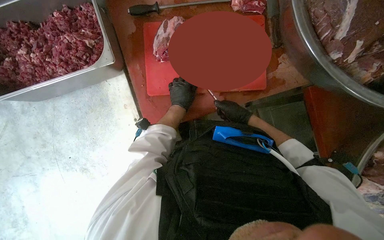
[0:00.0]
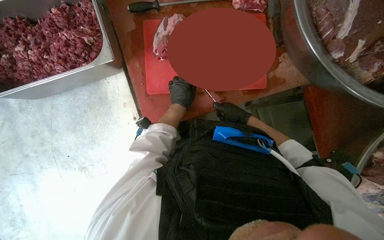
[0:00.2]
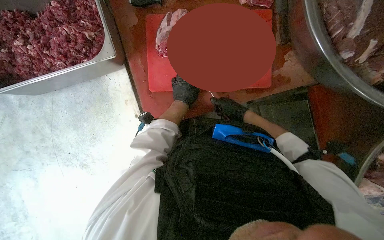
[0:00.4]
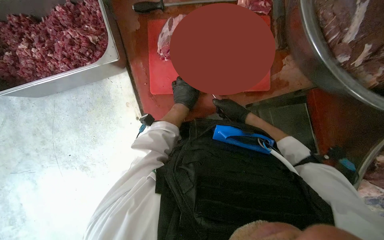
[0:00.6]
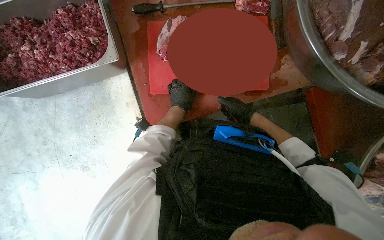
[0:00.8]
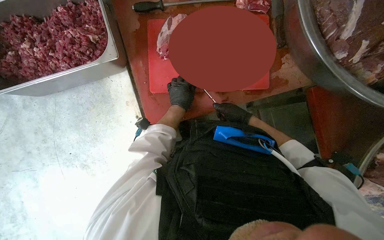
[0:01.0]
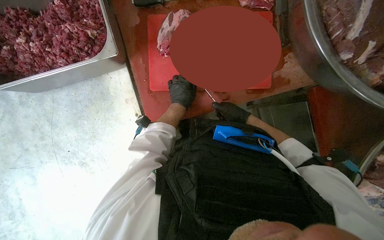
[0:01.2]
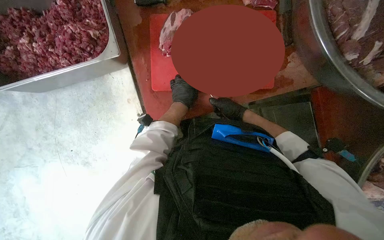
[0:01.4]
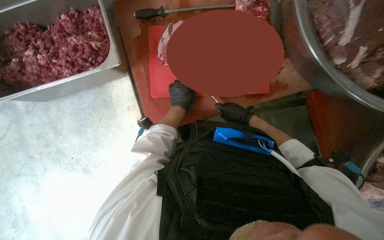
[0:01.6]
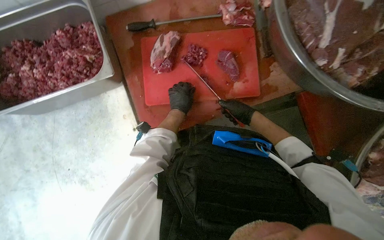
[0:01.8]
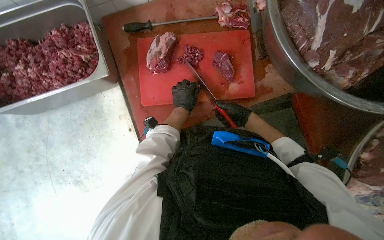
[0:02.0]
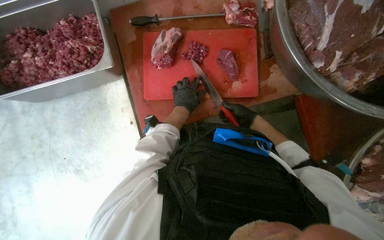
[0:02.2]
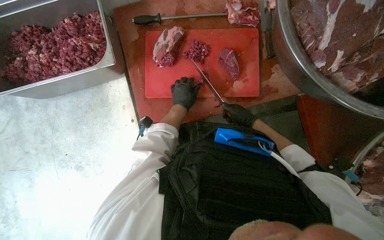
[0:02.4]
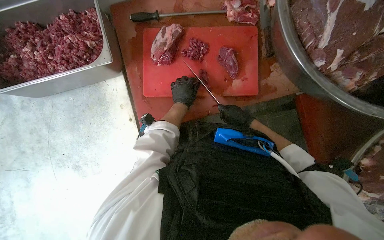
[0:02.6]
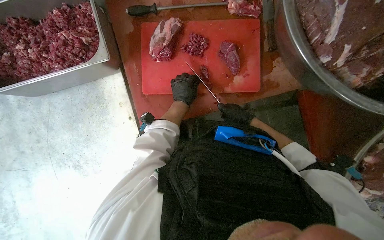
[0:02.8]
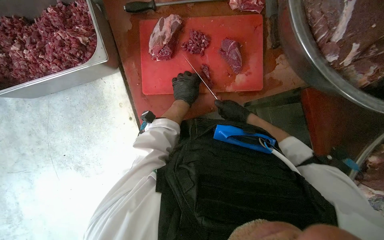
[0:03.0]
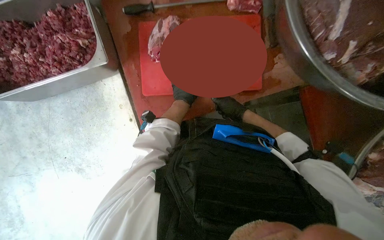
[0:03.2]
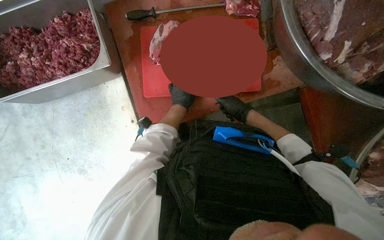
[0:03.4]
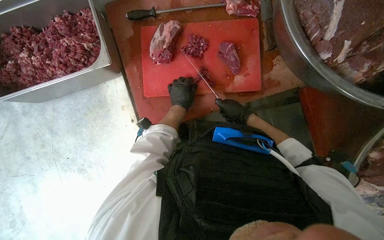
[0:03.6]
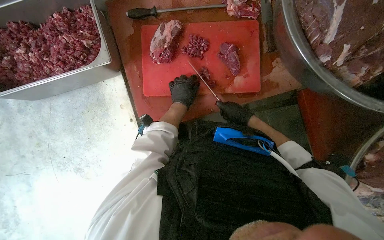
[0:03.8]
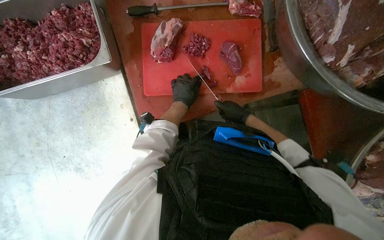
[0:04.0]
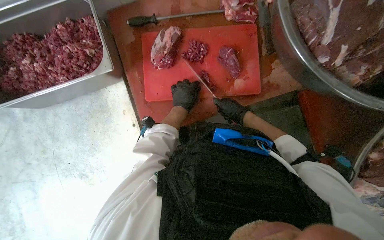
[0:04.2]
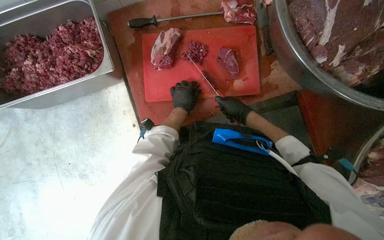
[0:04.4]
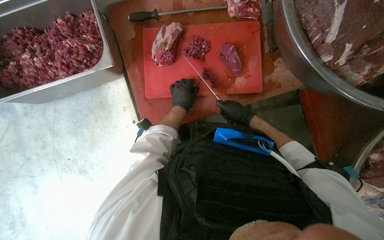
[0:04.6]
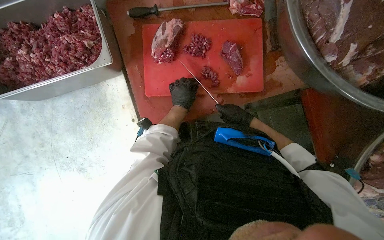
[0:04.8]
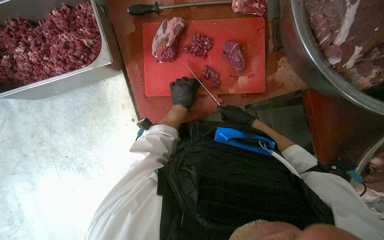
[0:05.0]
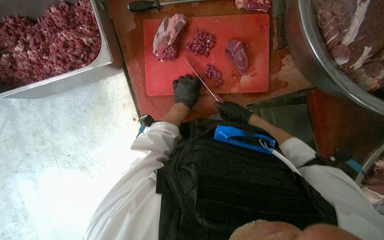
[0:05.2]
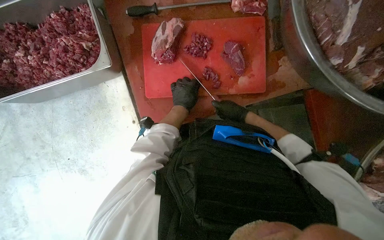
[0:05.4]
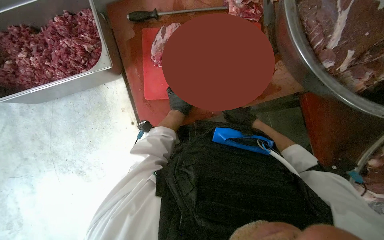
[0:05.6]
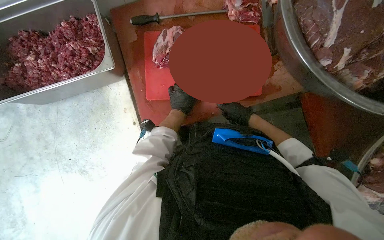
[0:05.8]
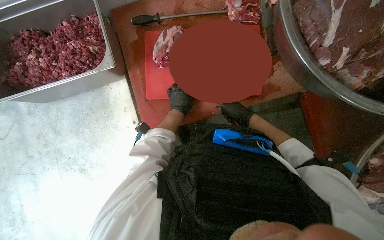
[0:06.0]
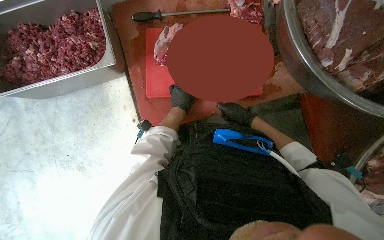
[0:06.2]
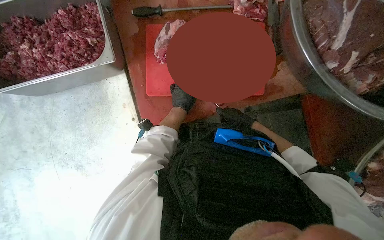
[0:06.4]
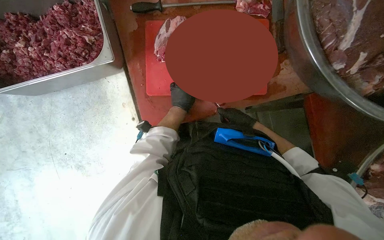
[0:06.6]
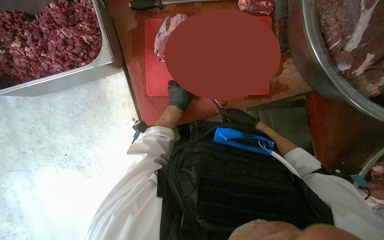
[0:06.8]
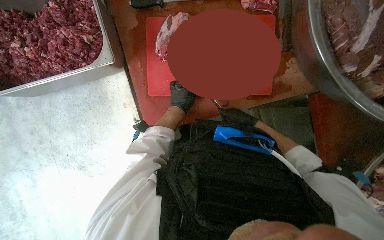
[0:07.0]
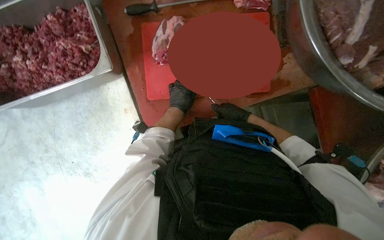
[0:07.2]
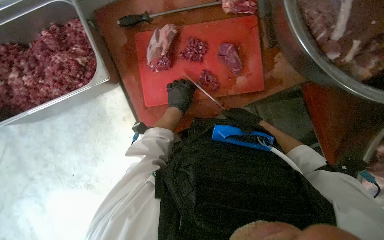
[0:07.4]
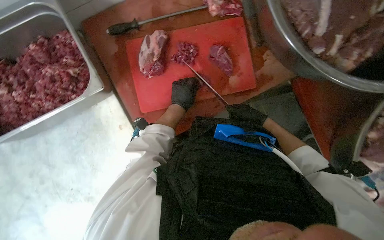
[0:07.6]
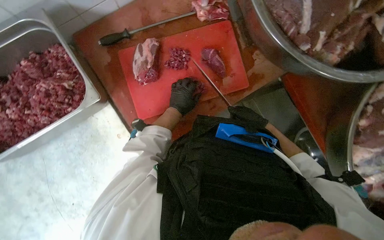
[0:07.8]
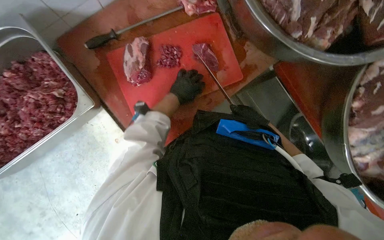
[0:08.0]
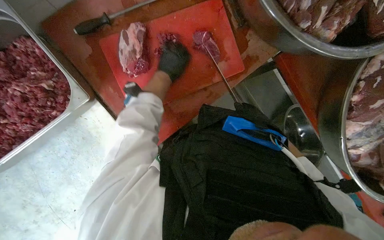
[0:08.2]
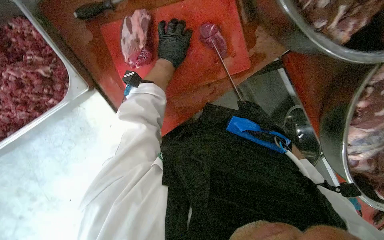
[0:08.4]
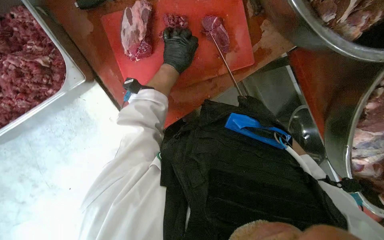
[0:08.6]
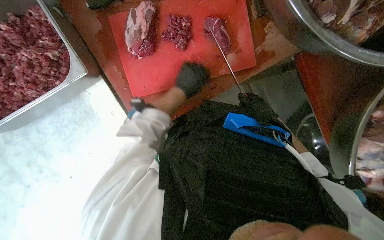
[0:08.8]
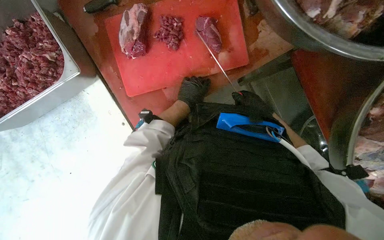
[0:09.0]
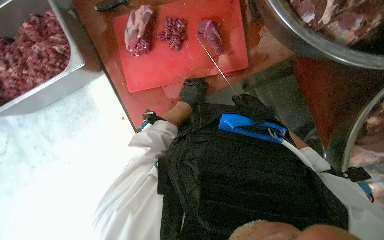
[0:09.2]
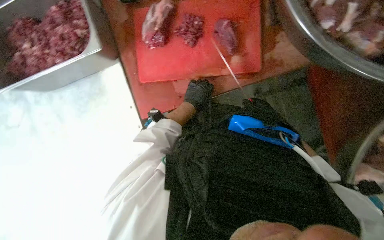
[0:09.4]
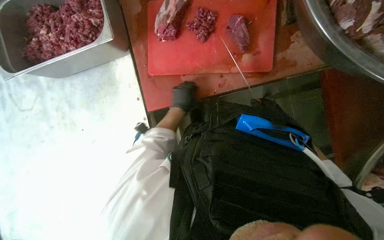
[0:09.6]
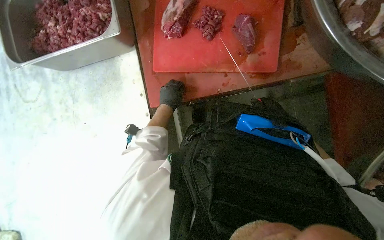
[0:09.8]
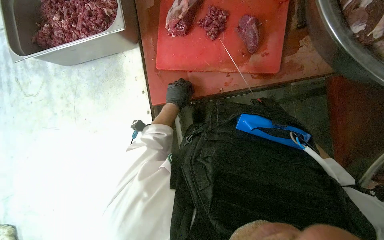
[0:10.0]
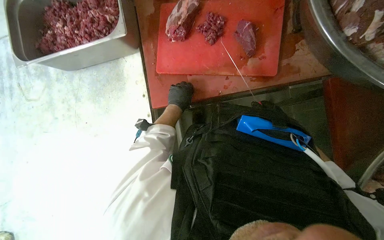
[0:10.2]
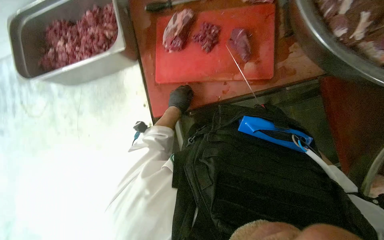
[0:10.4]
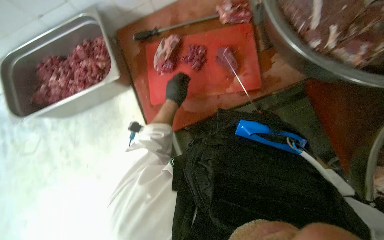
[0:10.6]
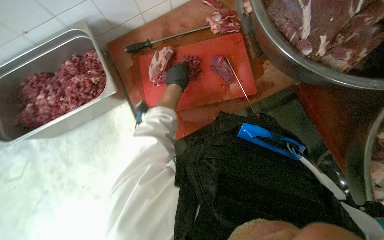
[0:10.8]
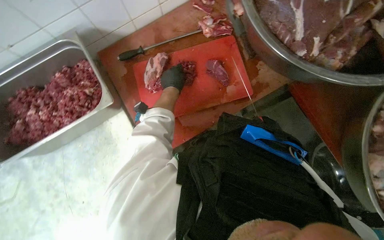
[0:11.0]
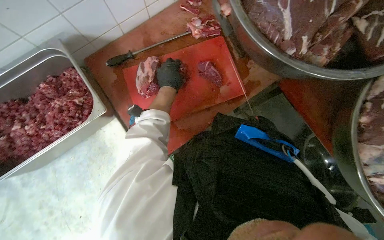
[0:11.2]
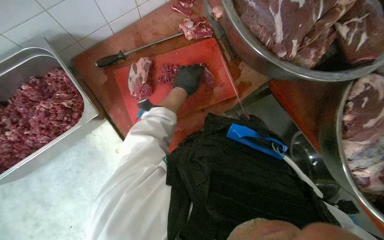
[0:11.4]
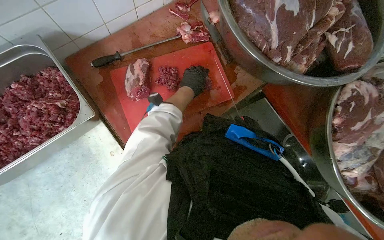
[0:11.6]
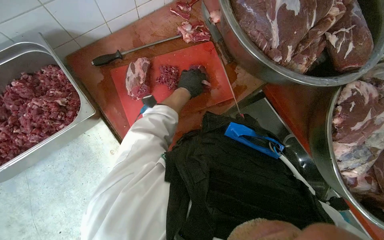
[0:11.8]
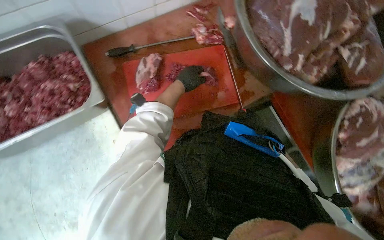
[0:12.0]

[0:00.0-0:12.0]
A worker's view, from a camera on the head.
Job: preparing food.
The whole recording: Cutting meat on a board. The worker cuts pieces of meat on a red chopping board with a knife.
0:00.0 to 0:07.6: The hands stay close to where they were, moving slightly.
0:07.6 to 0:09.0: The left hand moves approximately 15 cm up the picture and comes back.
0:10.4 to 0:12.0: The wearer looks approximately 25 degrees further to the right.

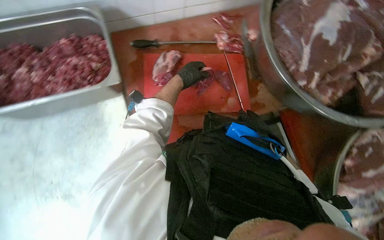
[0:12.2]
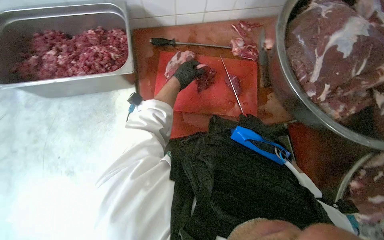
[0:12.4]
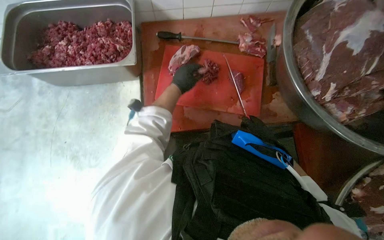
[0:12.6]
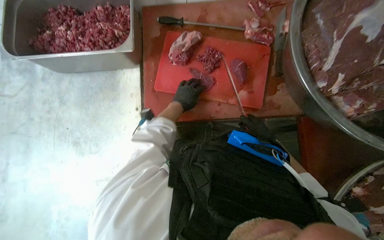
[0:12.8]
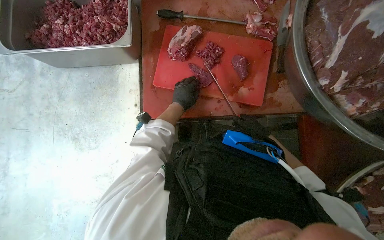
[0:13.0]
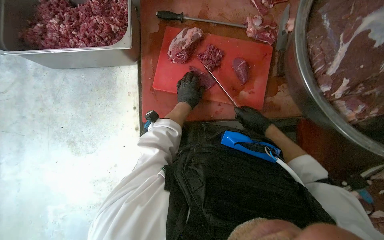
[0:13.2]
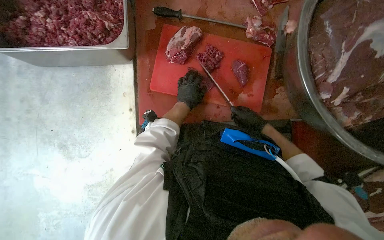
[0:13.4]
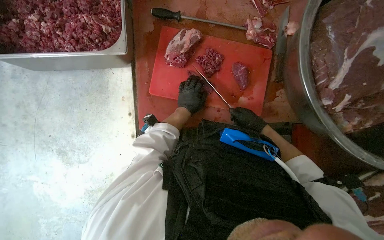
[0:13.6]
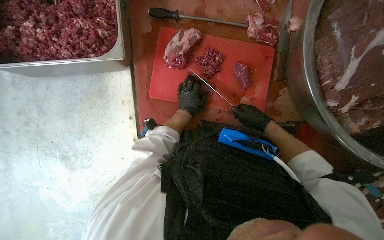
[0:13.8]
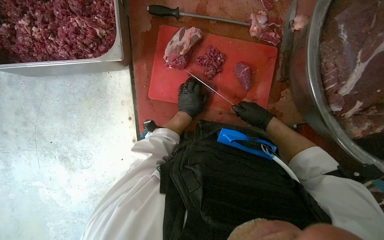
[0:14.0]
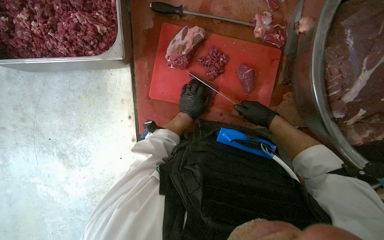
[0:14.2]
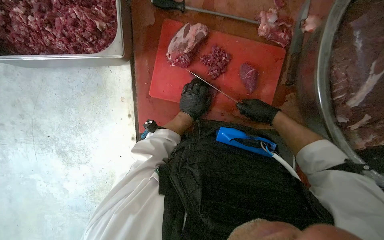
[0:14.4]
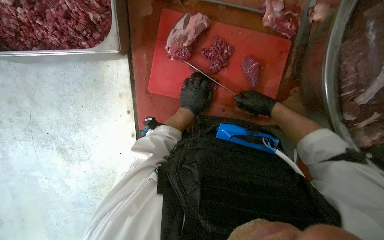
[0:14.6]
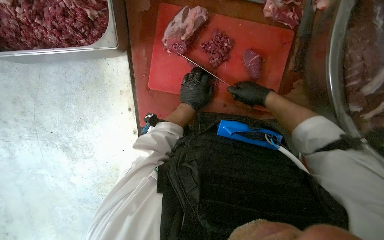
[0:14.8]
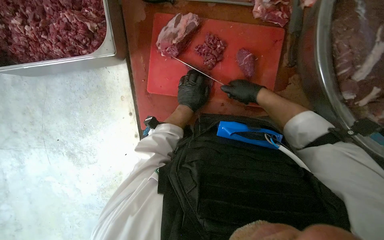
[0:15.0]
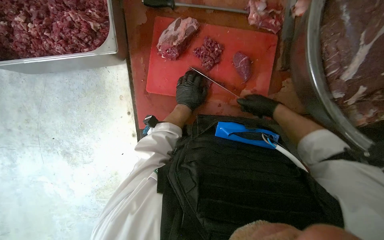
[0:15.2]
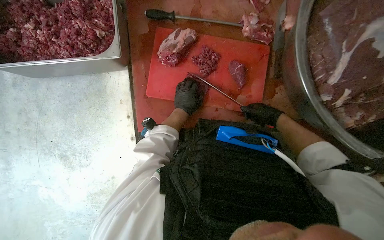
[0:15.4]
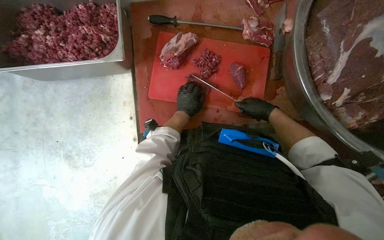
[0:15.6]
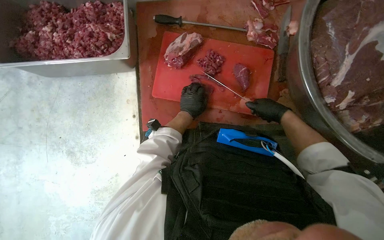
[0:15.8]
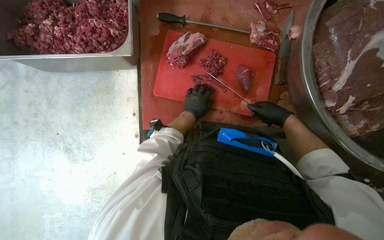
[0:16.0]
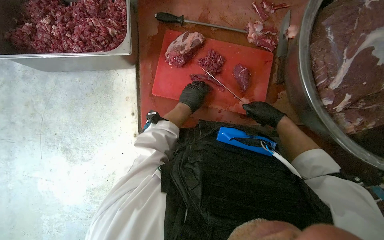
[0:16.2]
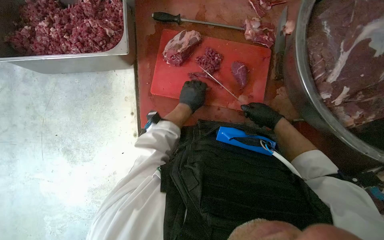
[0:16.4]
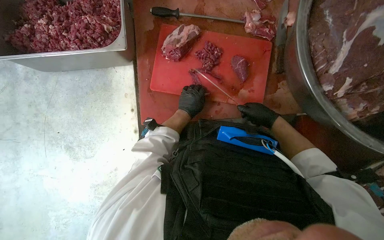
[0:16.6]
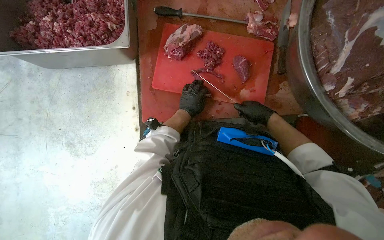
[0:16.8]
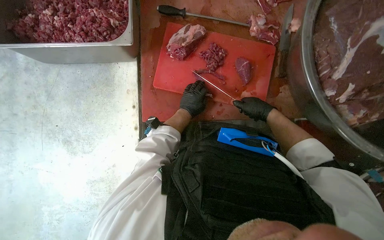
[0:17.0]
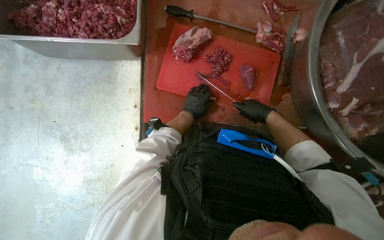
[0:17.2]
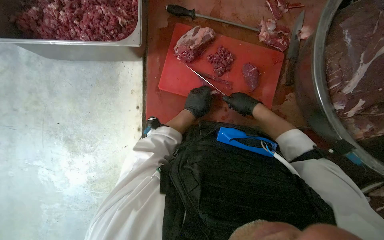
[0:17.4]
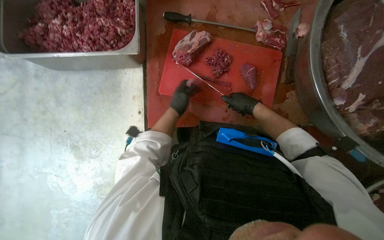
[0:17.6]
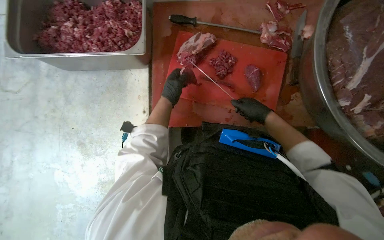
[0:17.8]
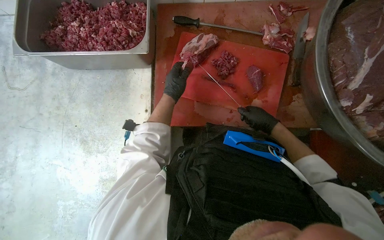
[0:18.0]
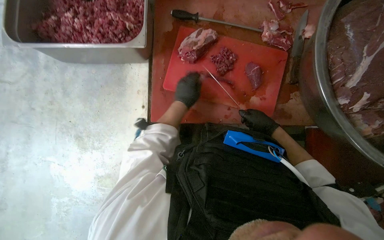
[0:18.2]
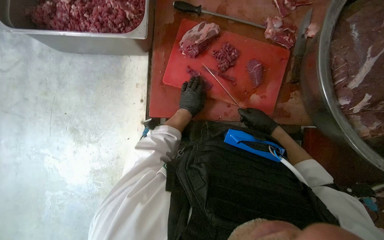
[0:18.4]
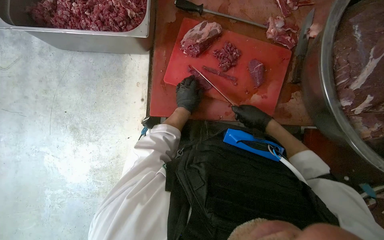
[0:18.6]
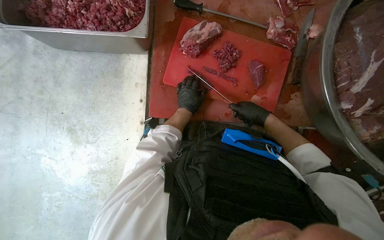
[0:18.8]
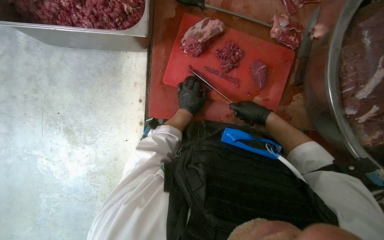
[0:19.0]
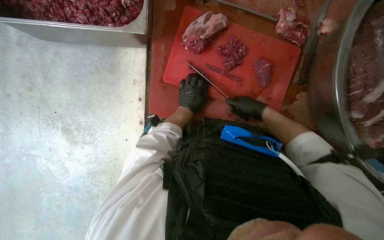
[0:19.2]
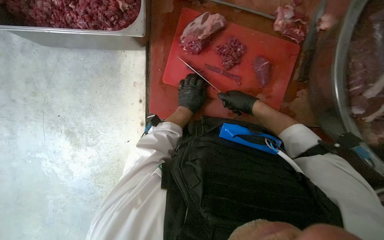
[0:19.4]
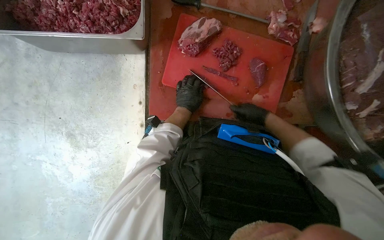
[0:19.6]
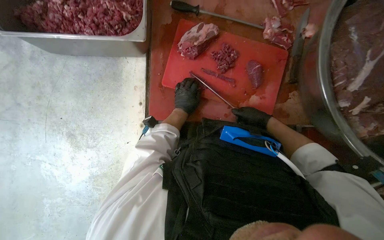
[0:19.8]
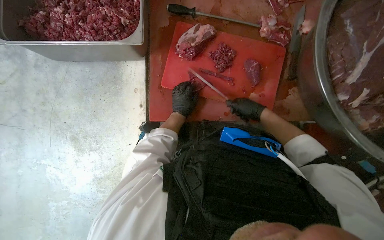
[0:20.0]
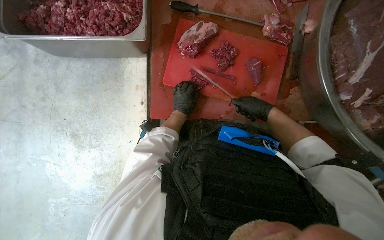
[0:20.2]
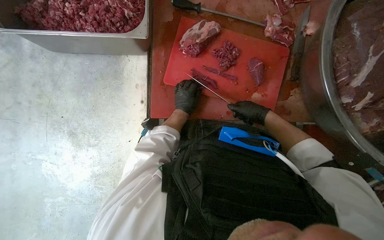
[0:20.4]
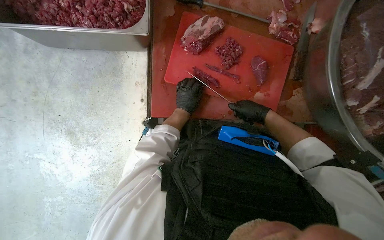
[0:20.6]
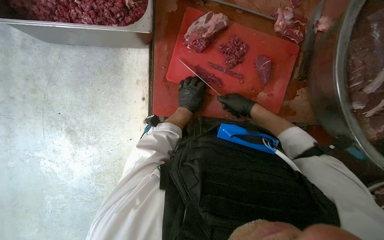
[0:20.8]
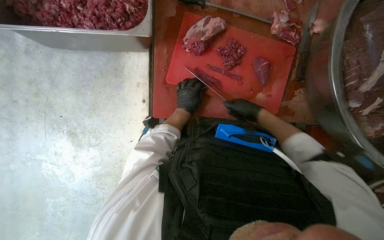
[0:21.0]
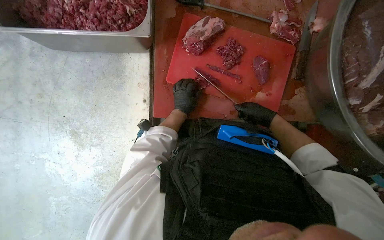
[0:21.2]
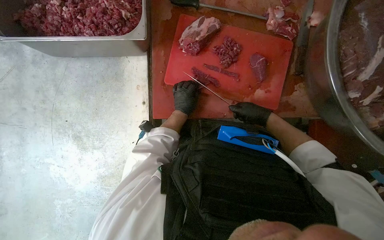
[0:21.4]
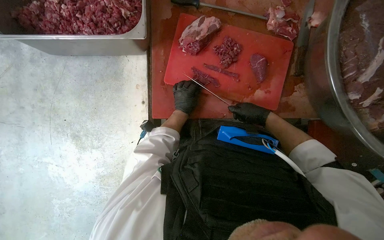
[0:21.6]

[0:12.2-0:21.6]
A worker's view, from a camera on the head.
Job: preparing food.
The whole recording: Cutting meat on a board. The worker cuts pieces of meat on a red chopping board with a knife.
0:12.2 to 0:13.8: The left hand shifts about 15 cm down the picture.
0:15.4 to 0:17.0: The hands work in one place, with small movements.
0:20.0 to 0:21.6: The hands stay close to where they were, moving slightly.
